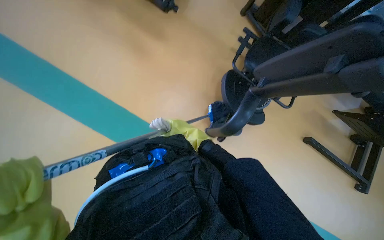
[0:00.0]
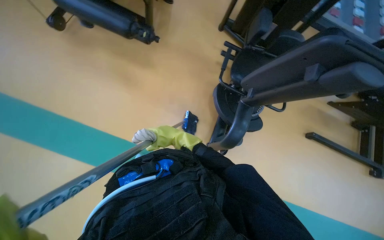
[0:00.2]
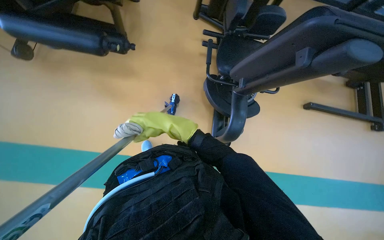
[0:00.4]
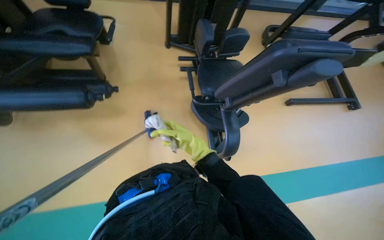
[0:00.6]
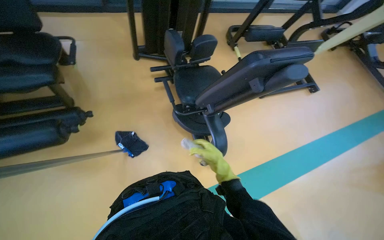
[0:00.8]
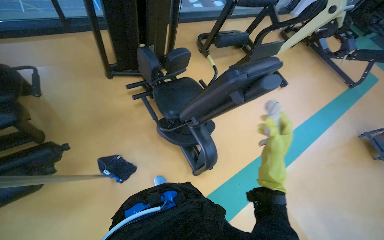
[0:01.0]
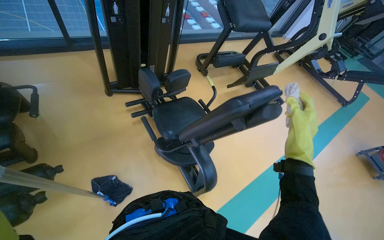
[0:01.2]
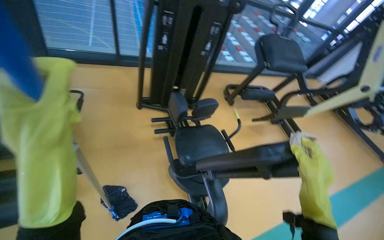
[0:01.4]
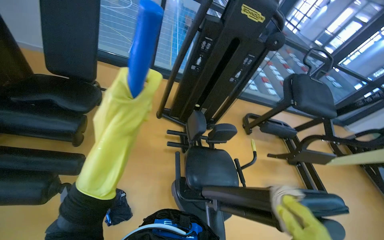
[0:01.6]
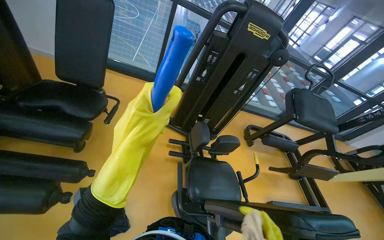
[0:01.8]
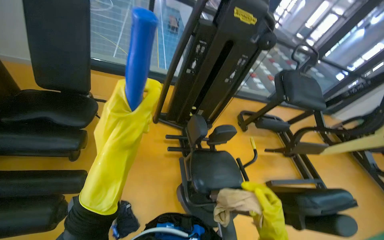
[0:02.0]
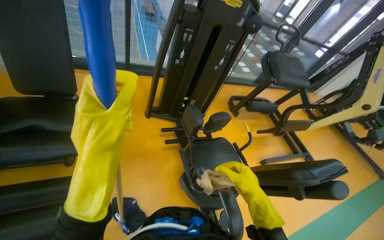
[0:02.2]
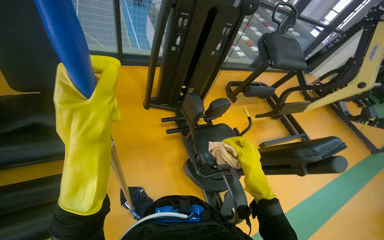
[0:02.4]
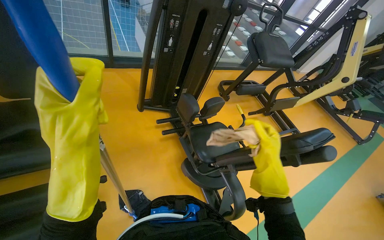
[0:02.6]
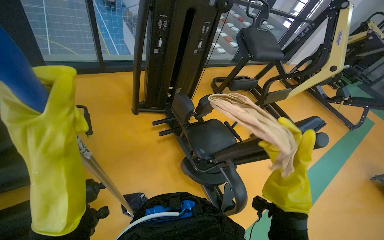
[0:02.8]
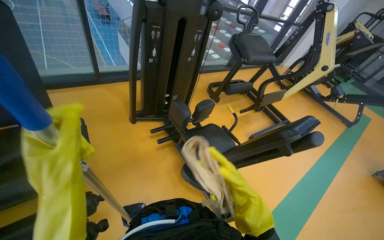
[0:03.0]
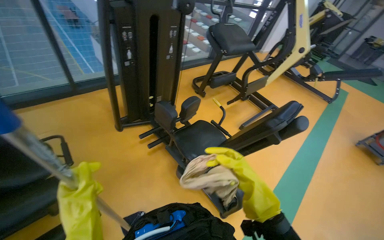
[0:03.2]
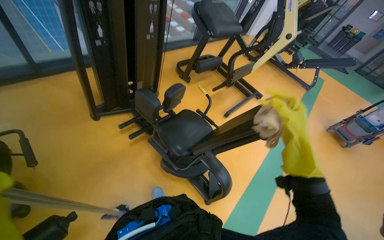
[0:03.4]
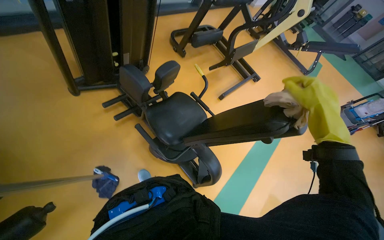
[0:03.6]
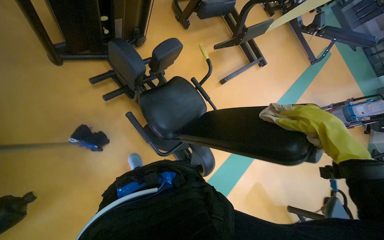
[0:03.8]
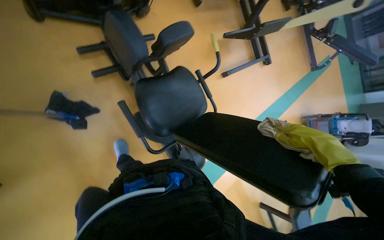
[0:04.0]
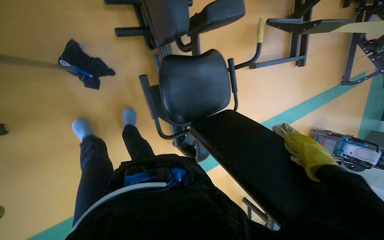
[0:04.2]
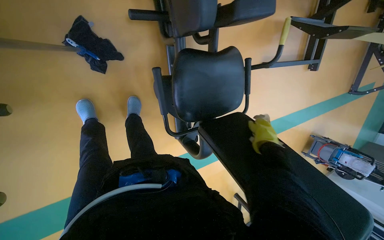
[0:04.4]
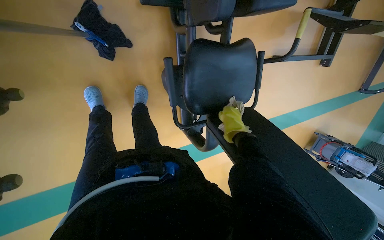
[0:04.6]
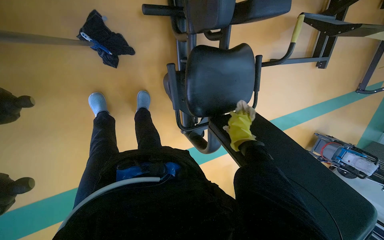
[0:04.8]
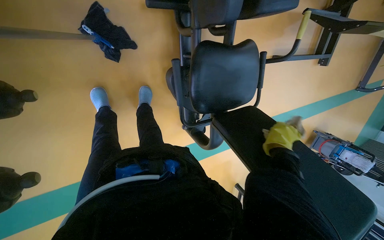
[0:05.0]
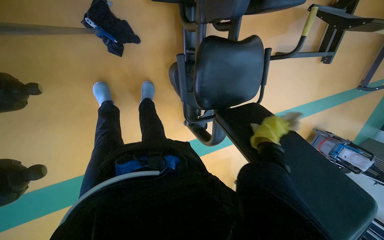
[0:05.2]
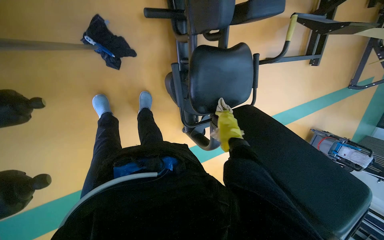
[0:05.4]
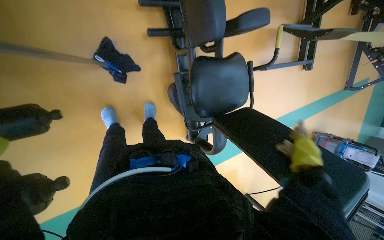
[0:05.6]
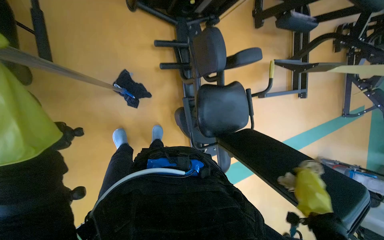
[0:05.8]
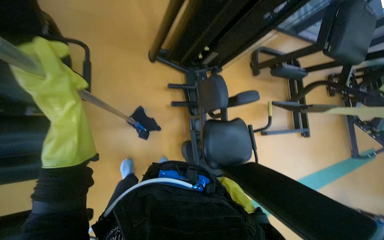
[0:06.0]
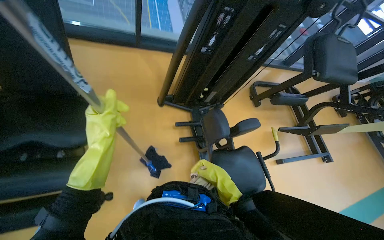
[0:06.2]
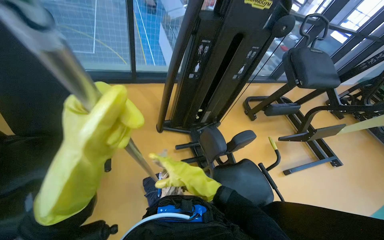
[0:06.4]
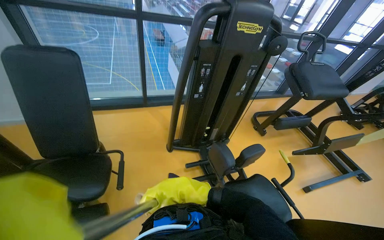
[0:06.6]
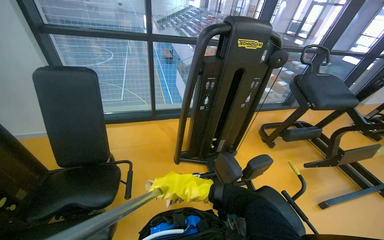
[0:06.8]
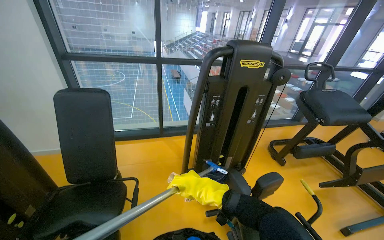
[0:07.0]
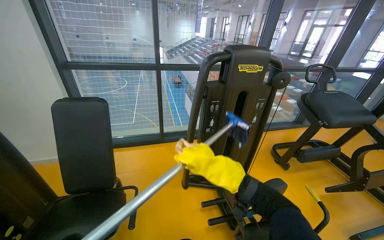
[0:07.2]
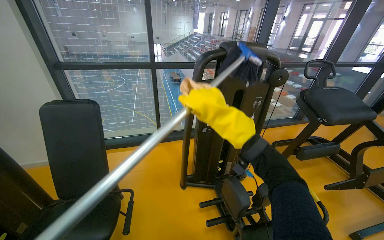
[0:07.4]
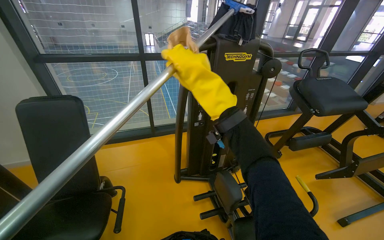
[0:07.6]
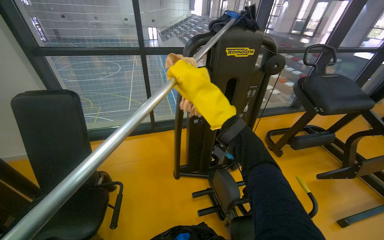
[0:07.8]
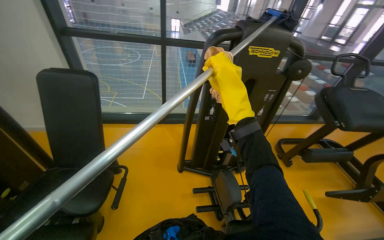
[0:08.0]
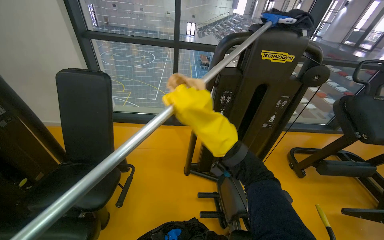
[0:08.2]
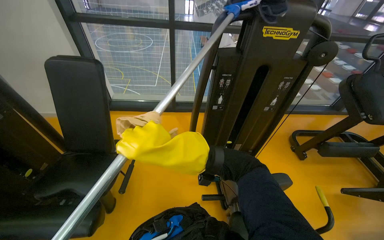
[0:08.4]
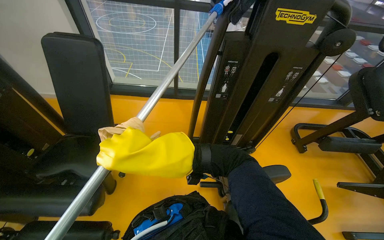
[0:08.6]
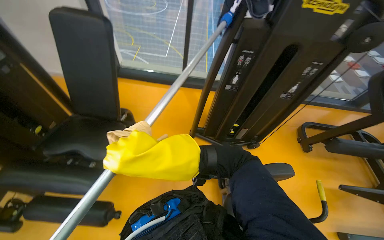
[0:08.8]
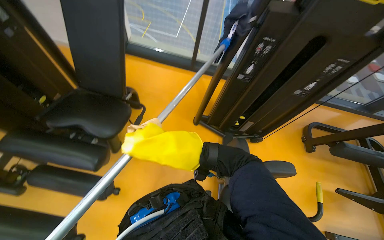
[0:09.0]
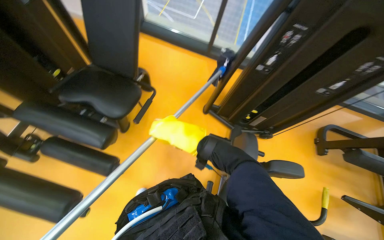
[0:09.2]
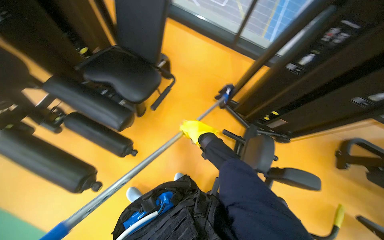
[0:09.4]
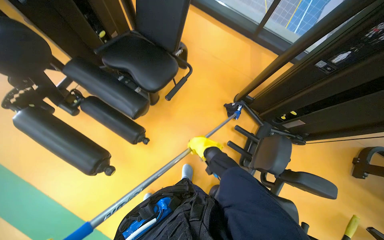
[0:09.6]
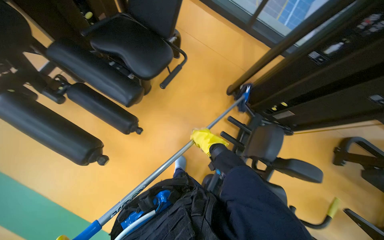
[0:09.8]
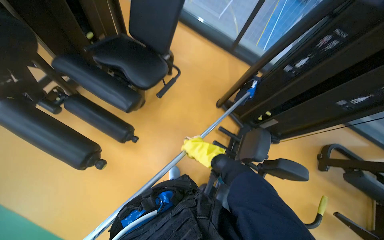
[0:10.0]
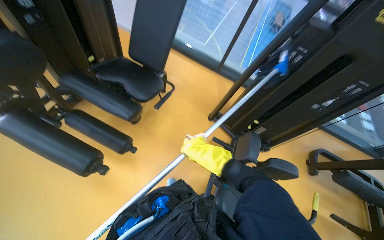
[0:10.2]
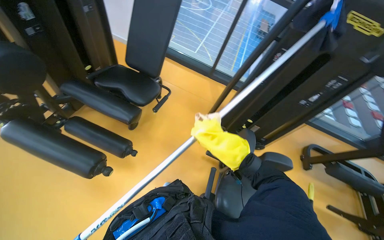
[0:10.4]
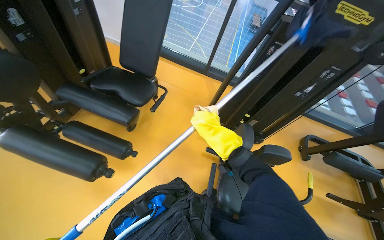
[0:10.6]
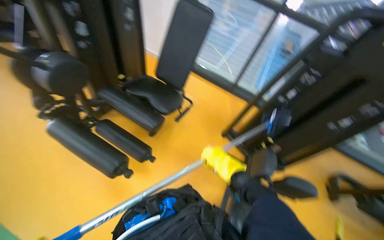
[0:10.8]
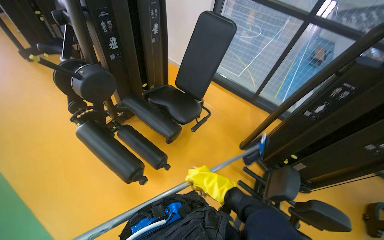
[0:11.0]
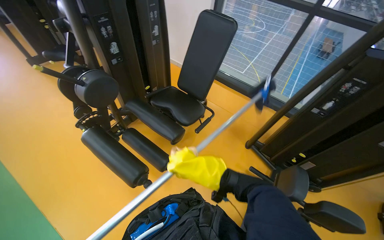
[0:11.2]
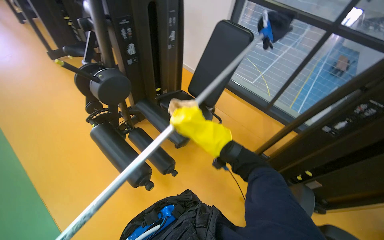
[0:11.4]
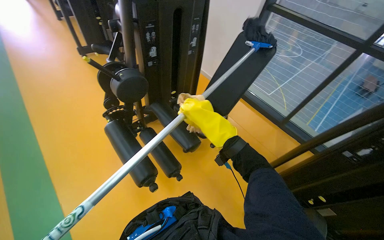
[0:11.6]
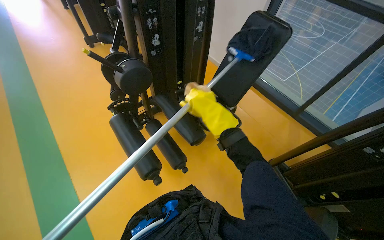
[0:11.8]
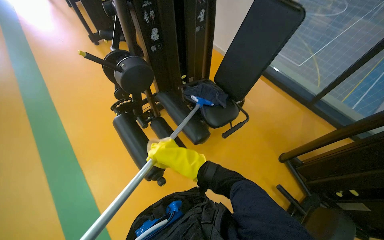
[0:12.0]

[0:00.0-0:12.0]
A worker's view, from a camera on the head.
Job: wiping surfaces.
The whole recording: Cleaning gym equipment. The worker cleans various gym machines, including a stair climber and stationary bikes, using a long-handled tool and a cloth.
0.0 to 1.6 s: The wearer looks approximately 35 degrees further upward. The scene rotates counterclockwise by roughly 30 degrees.
1.6 to 3.0 s: The head rotates approximately 30 degrees to the right. The left hand is displaced to the left by about 25 cm.
3.0 to 4.4 s: The camera is carried some 70 cm. The view swings some 20 degrees to the right. The camera pitches downward, by approximately 45 degrees. Everything in view rotates roughly 35 degrees clockwise.
4.4 to 6.0 s: The wearer looks about 30 degrees further upward.
6.0 to 7.6 s: The view tilts approximately 40 degrees upward.
7.6 to 9.0 s: The wearer's head swings some 25 degrees to the left. The view tilts about 20 degrees downward. The right hand goes approximately 25 cm down the picture, and moves about 15 cm to the left and comes back.
10.4 to 12.0 s: The head rotates roughly 35 degrees to the left. The right hand is displaced to the left by some 25 cm.

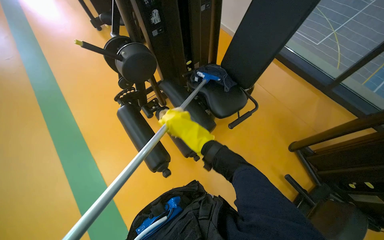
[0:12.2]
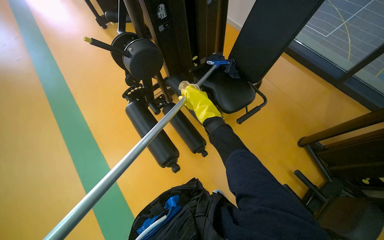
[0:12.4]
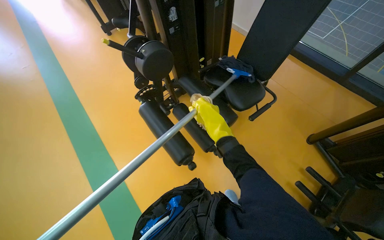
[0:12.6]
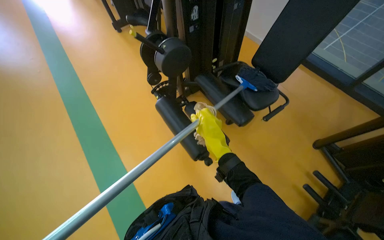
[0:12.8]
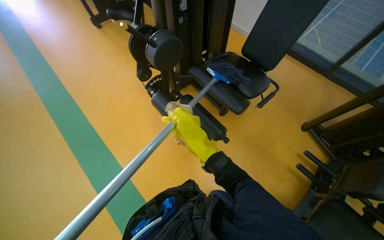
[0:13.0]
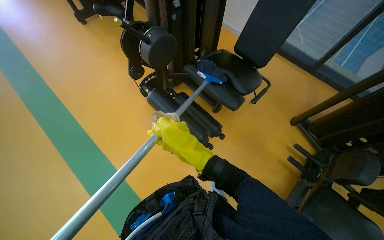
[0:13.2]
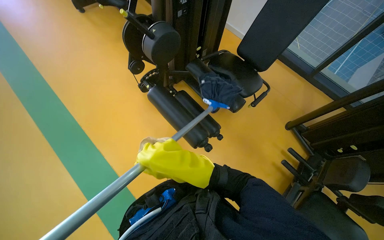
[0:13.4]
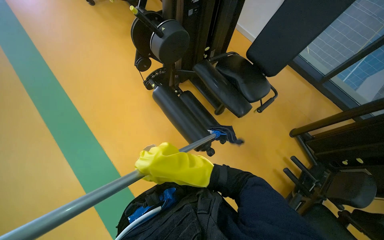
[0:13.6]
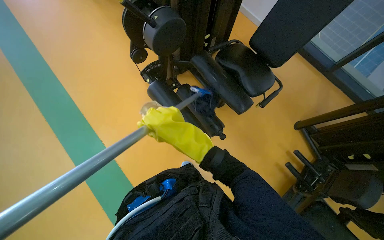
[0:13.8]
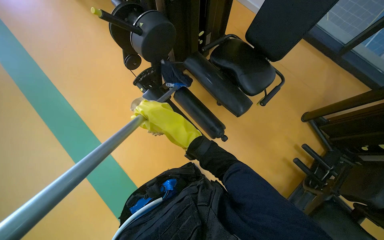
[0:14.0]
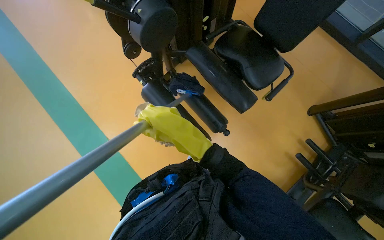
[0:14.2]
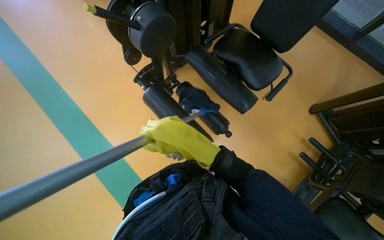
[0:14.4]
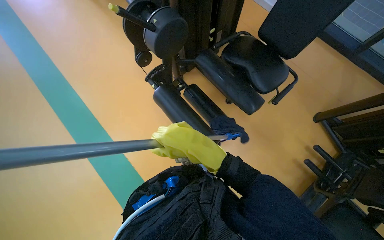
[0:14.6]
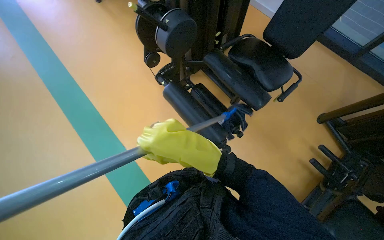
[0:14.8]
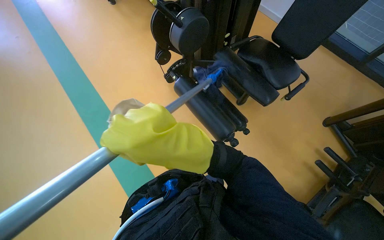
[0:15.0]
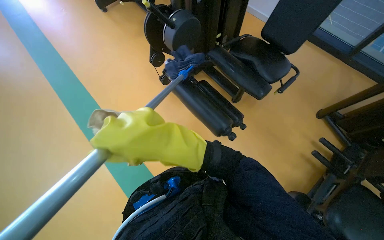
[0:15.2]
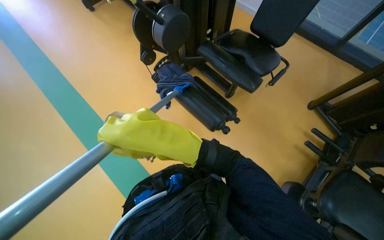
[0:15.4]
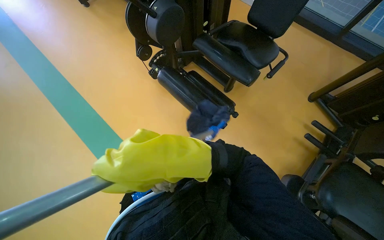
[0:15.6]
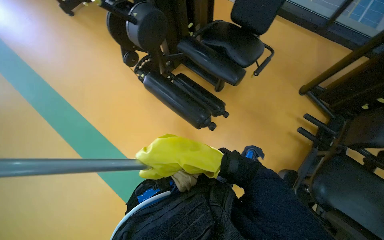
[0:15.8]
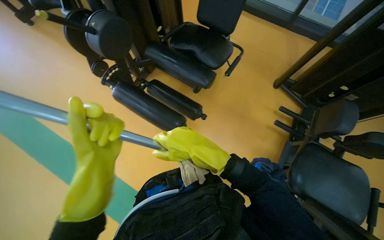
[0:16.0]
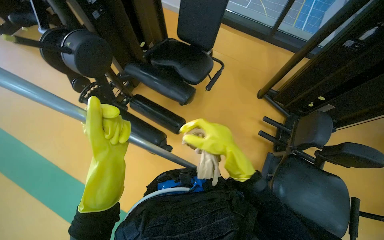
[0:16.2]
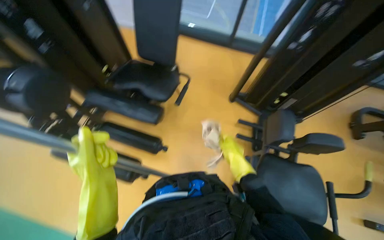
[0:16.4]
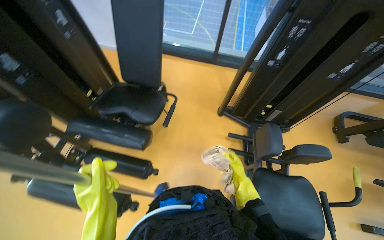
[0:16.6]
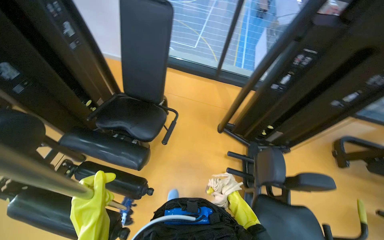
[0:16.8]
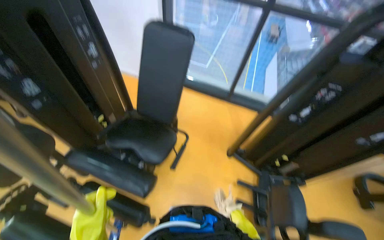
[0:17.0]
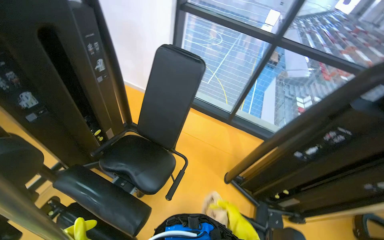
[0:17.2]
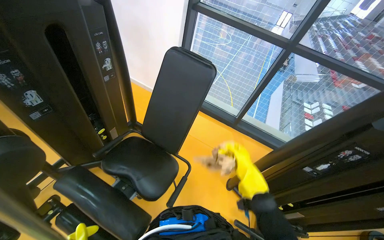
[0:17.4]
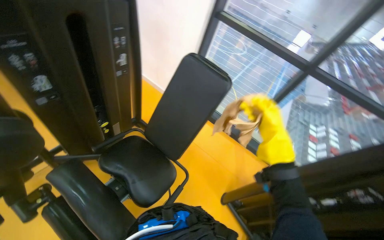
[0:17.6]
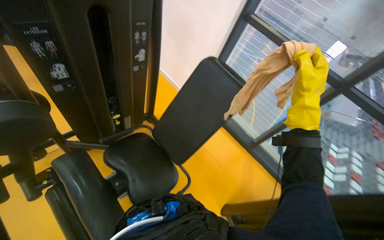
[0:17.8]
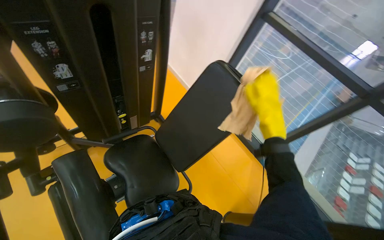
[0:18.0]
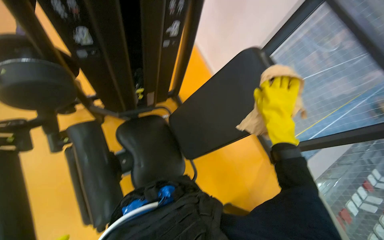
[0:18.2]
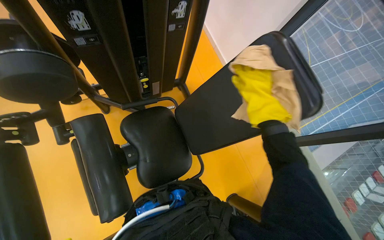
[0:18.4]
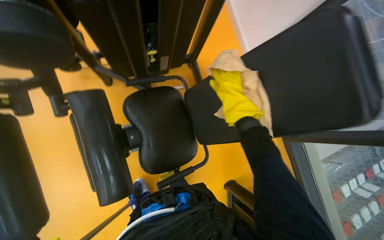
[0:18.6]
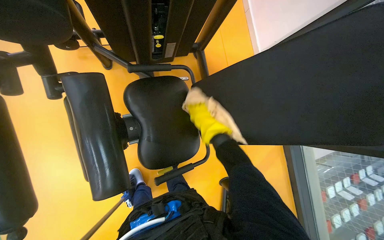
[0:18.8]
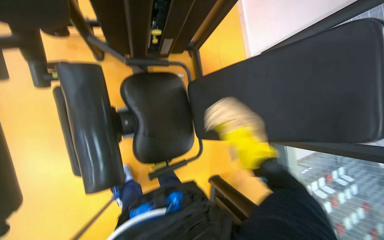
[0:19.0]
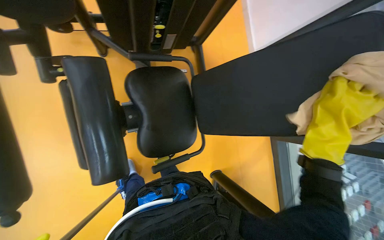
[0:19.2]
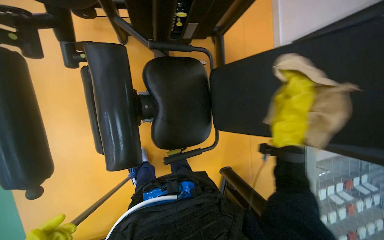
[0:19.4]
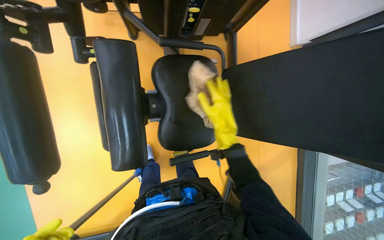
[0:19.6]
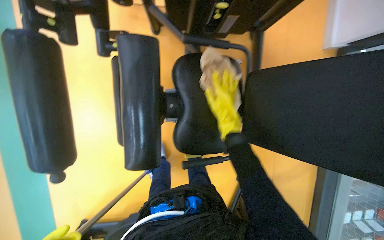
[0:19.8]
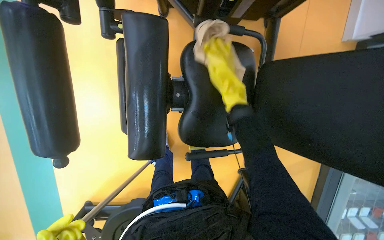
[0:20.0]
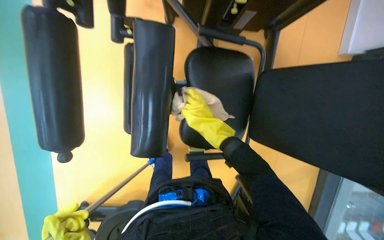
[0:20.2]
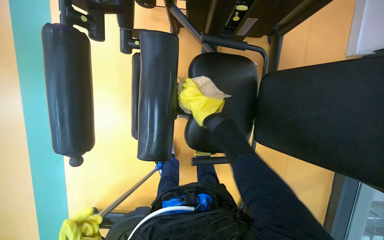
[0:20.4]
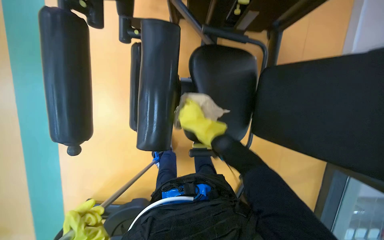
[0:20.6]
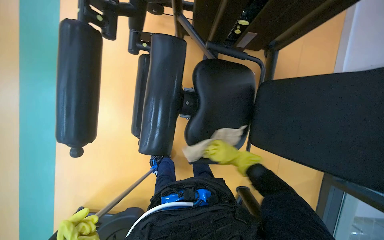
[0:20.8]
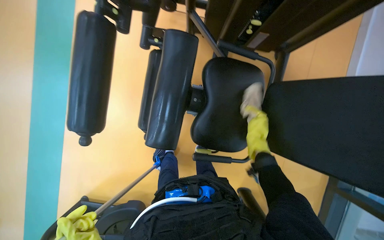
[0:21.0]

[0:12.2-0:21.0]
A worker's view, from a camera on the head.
Job: wiping surfaces.
The whole recording: Cleaning gym equipment. The worker cleans various gym machines, including a stair climber and stationary bikes, using a long-handled tool and a cloth.
12.2 to 13.6 s: The right hand shifts approximately 20 cm down the picture.
13.6 to 15.2 s: The right hand shifts roughly 15 cm nearer to the camera.
15.2 to 16.6 s: The camera travels roughly 40 cm. The wearer's head swings about 35 degrees to the right.
16.6 to 18.0 s: The camera is carried about 50 cm. The wearer looks approximately 40 degrees further to the left. The camera pitches upward, by some 15 degrees.
18.0 to 19.6 s: The head turns to the left by about 35 degrees. The view tilts some 30 degrees downward.
19.6 to 21.0 s: The right hand travels farther from the camera by about 15 cm.
